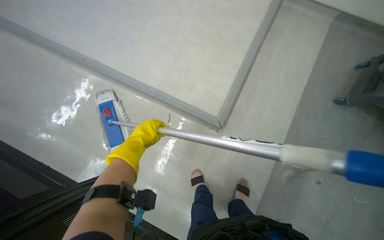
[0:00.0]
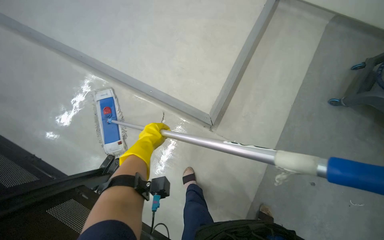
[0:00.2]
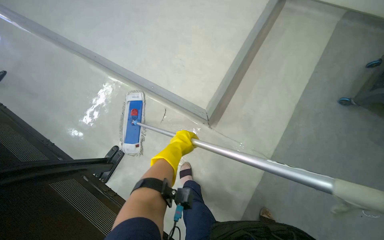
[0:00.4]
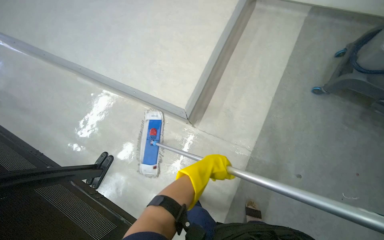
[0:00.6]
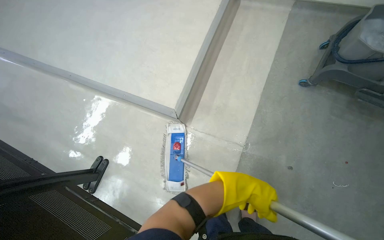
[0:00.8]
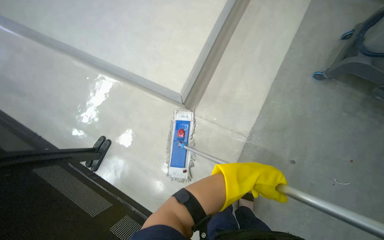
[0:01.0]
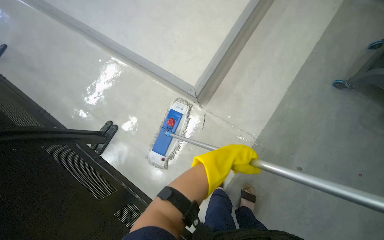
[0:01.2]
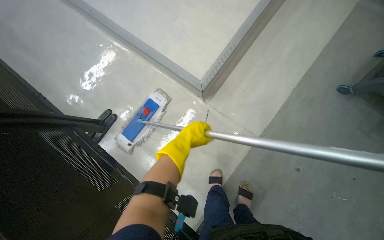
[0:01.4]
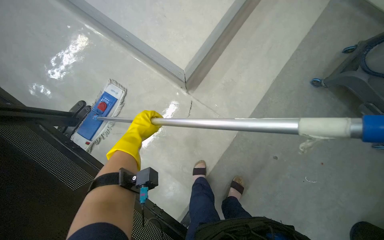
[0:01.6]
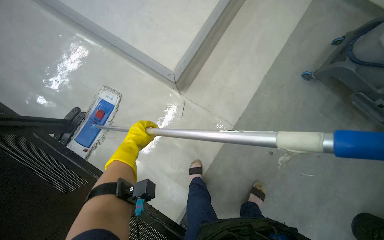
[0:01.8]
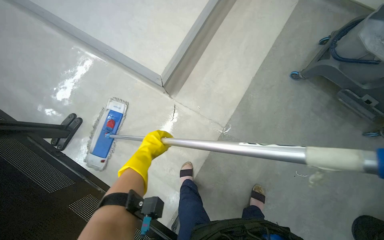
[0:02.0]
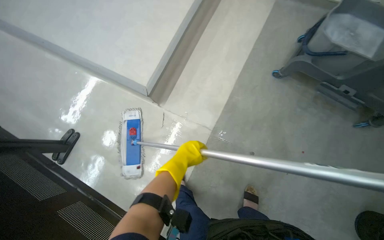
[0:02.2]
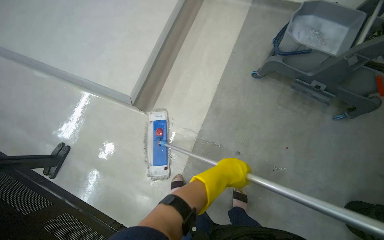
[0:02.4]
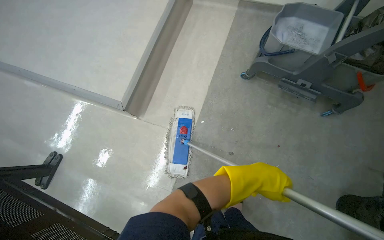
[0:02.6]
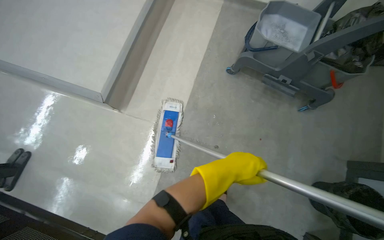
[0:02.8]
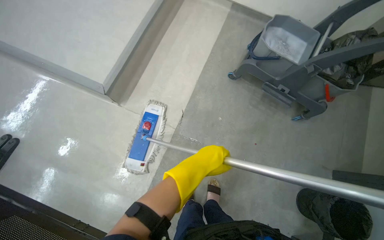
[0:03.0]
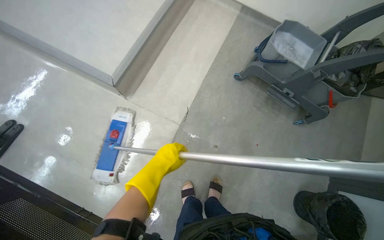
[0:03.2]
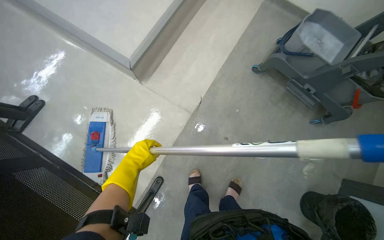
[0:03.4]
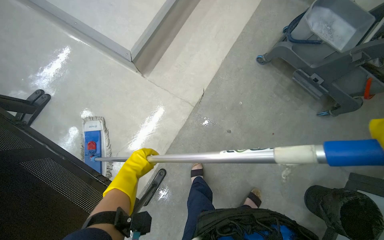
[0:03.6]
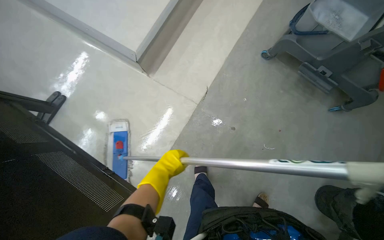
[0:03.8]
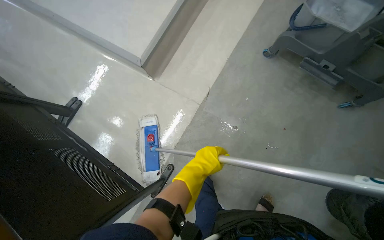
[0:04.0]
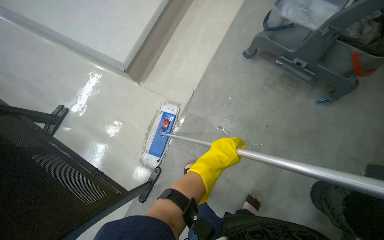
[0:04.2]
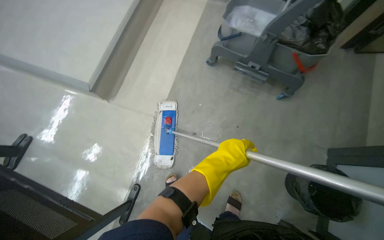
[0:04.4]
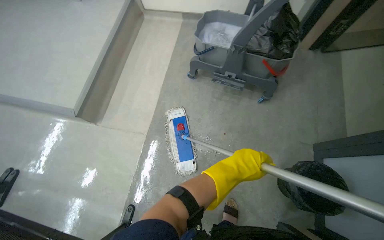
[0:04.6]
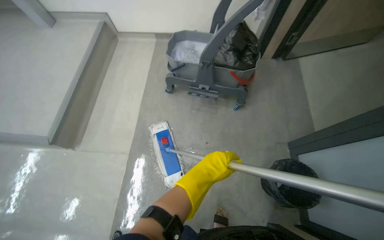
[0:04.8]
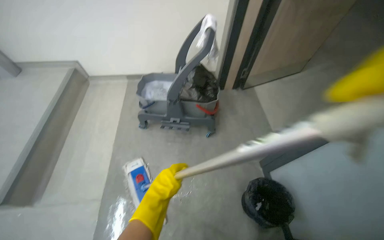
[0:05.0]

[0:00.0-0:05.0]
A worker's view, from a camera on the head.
Job: mopping floor.
The whole recording: Mopping light-colored floor. The worker mops the light-colored floor with a flat mop.
0:00.0 to 0:01.6: The left hand goes to the right and returns, some 70 cm each way.
0:01.6 to 0:03.4: The left hand moves down the picture, some 15 cm, and travels to the right and back again, some 80 cm each way.
0:03.4 to 0:05.0: The wearer moves about 60 cm. The view tilts roughly 25 degrees upward. The scene rotates counterclockwise by approximately 35 degrees.

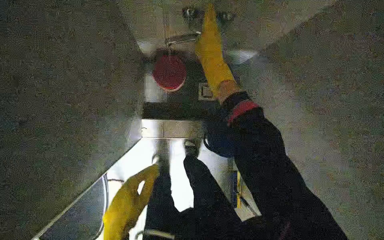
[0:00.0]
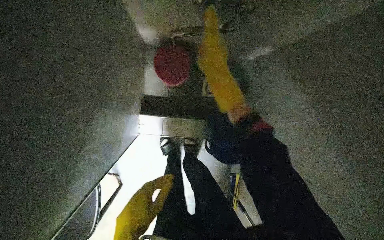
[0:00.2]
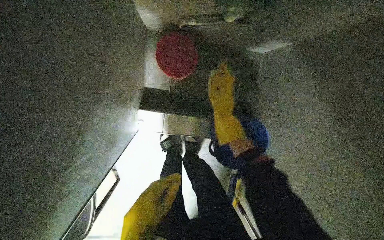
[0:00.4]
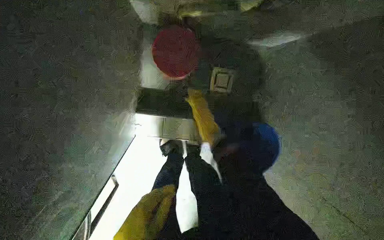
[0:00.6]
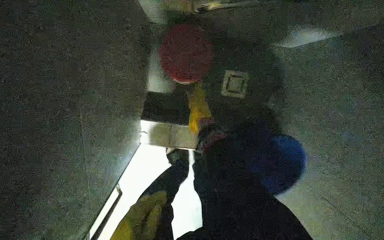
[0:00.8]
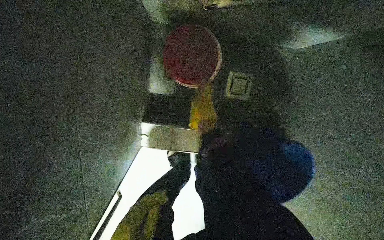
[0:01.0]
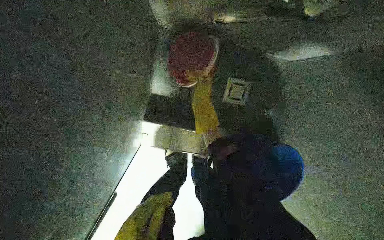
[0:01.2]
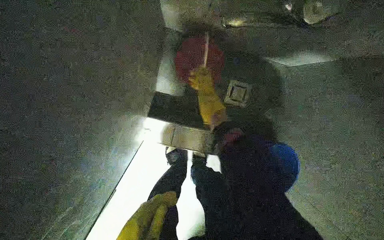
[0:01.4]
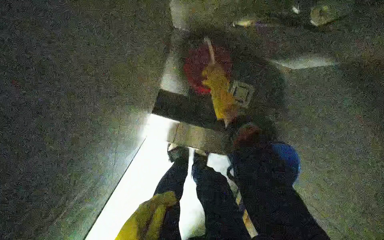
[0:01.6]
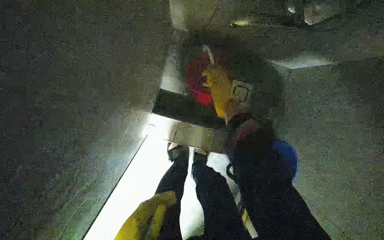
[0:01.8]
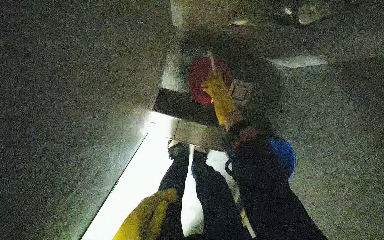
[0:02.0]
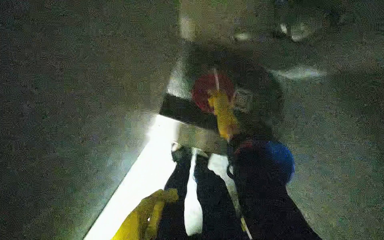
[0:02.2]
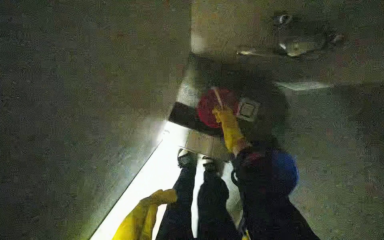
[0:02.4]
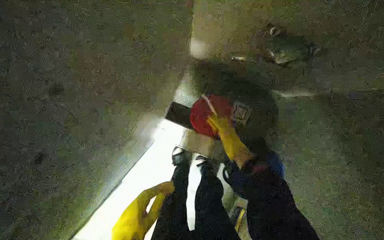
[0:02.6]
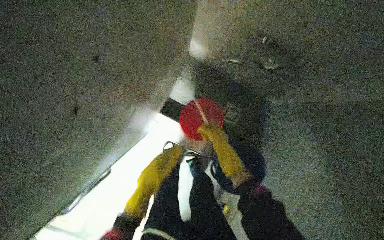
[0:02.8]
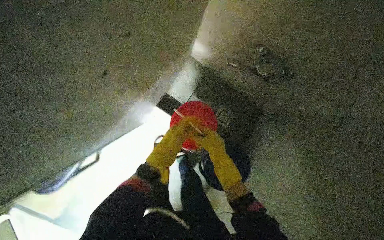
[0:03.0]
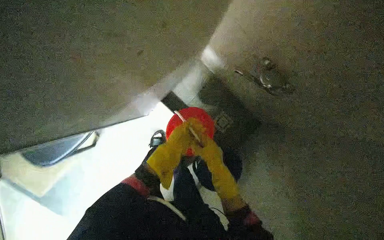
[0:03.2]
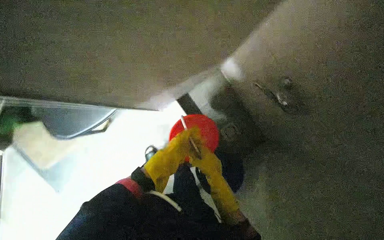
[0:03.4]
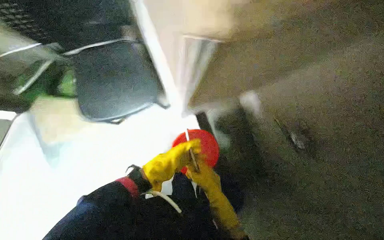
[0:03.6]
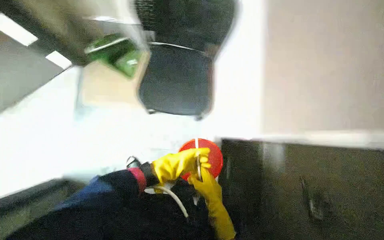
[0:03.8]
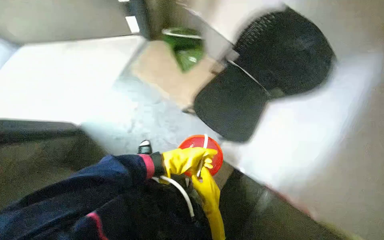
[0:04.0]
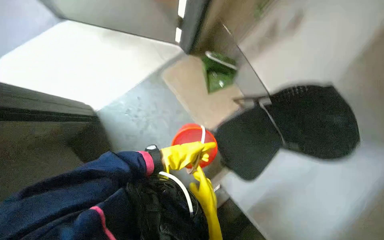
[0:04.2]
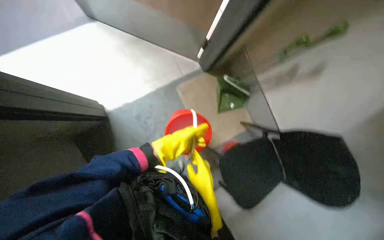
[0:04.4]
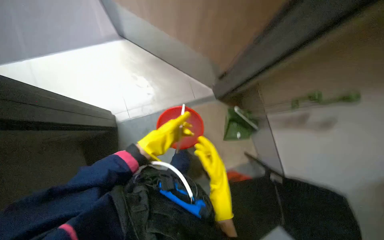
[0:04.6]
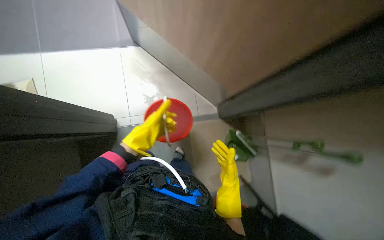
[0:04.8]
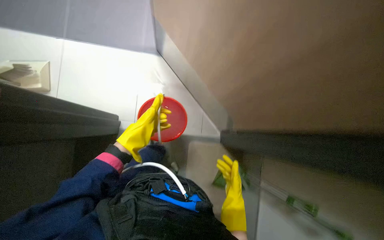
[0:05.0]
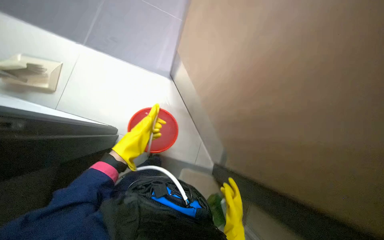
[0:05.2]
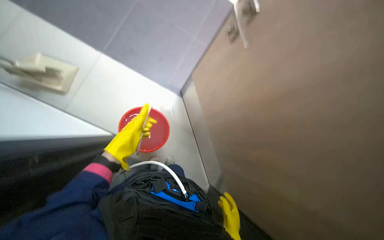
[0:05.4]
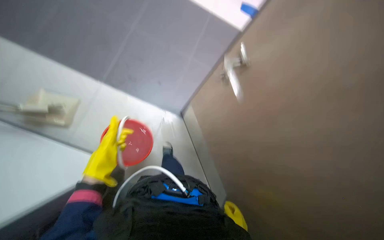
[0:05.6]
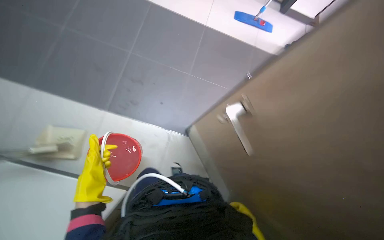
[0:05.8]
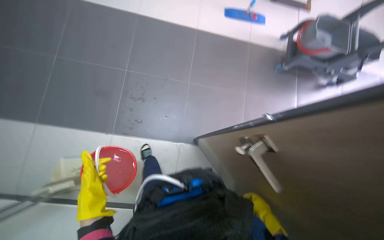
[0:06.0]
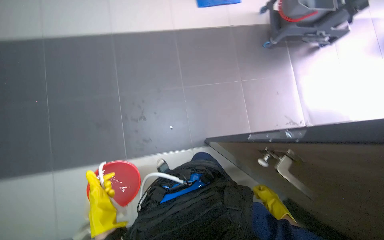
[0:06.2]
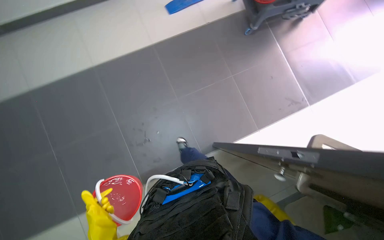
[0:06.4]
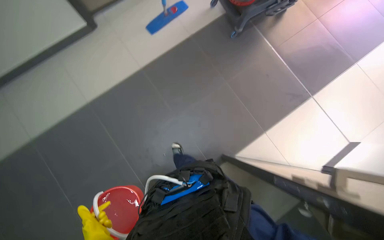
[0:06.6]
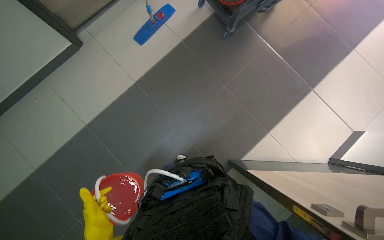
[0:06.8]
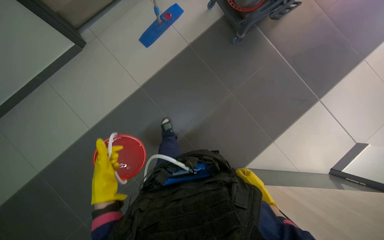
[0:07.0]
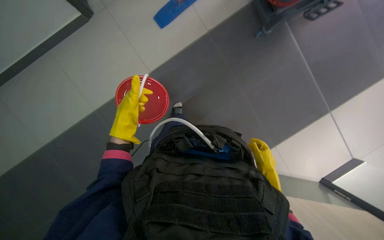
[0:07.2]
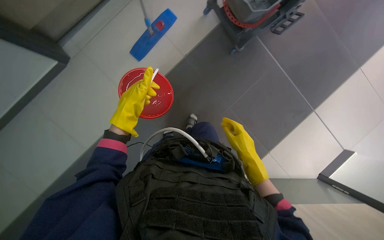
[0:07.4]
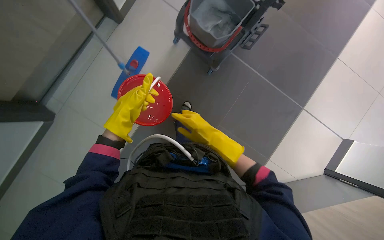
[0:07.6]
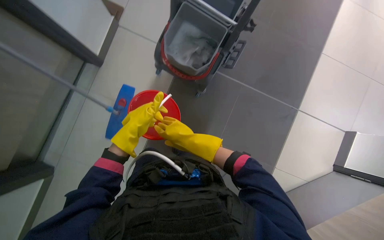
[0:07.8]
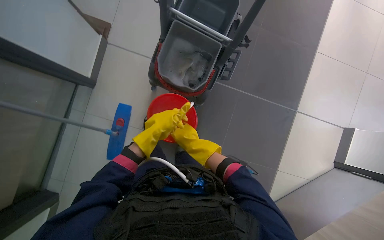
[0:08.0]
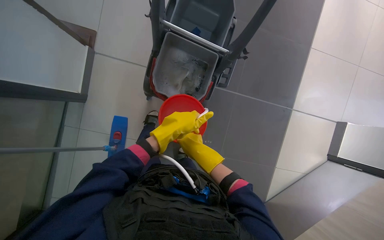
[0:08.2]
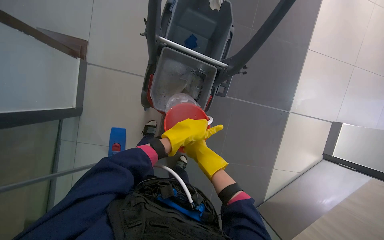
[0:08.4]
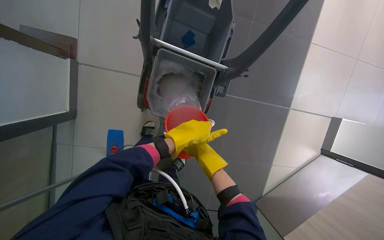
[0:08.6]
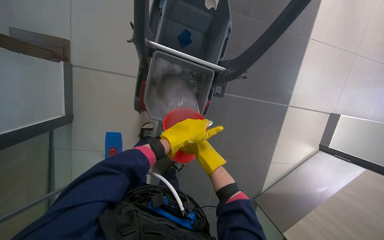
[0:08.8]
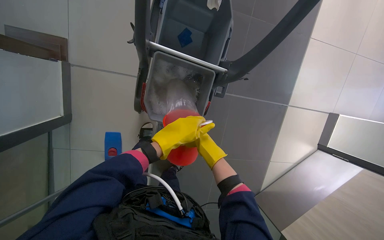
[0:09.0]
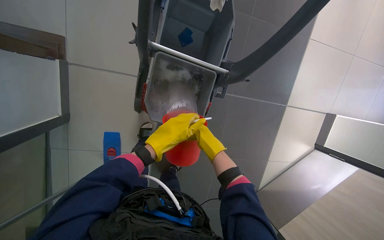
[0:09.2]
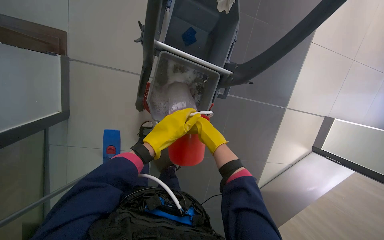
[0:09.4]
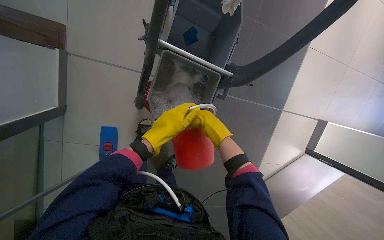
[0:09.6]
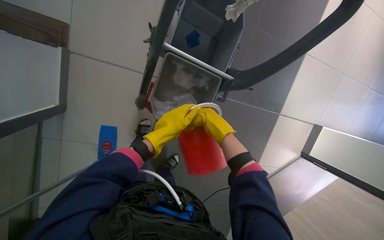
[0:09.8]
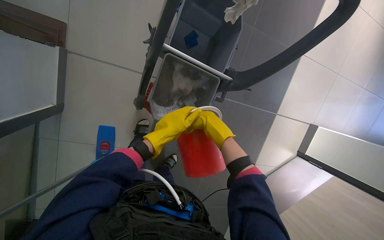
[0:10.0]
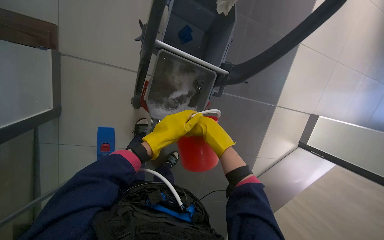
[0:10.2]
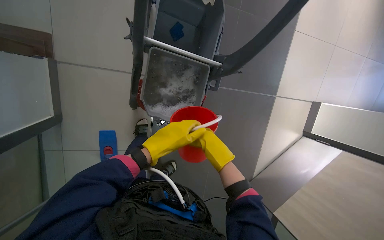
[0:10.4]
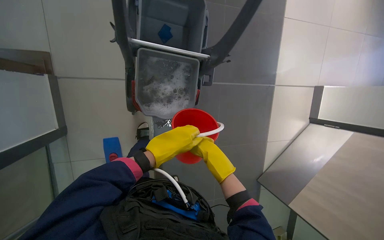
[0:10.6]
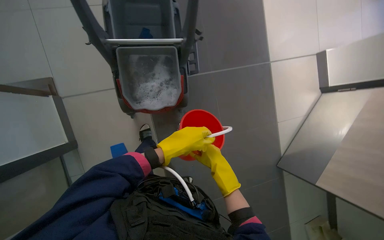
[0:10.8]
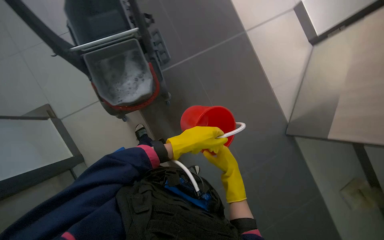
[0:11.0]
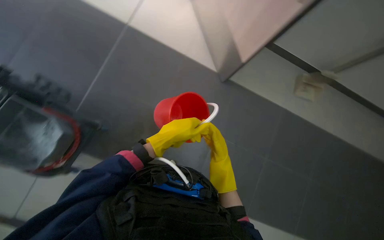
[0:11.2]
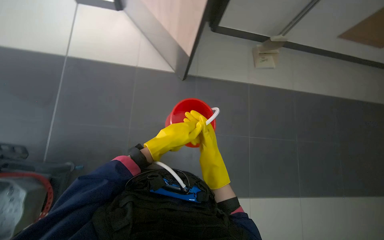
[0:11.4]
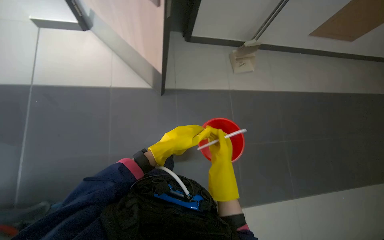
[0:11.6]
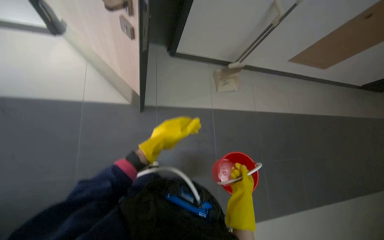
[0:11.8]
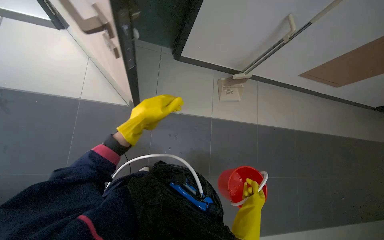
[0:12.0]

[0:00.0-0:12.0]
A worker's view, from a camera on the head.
Job: preparing cleaning supplies.
The whole recording: Carrying and pouring water into cleaning cart. The worker carries a red bucket and pours water into the cleaning cart's bucket.
0:01.6 to 0:03.0: The right hand travels nearer to the camera and down the picture by about 50 cm.
0:03.0 to 0:04.4: The scene turns about 60 degrees clockwise in the picture.
0:04.4 to 0:06.0: The view tilts approximately 20 degrees upward.
0:06.0 to 0:07.6: The head travels some 80 cm. The scene turns about 60 degrees counterclockwise in the picture.
0:07.6 to 0:09.0: The head travels about 60 cm. Everything in view rotates roughly 30 degrees counterclockwise.
0:10.4 to 0:12.0: The scene turns about 35 degrees counterclockwise in the picture.

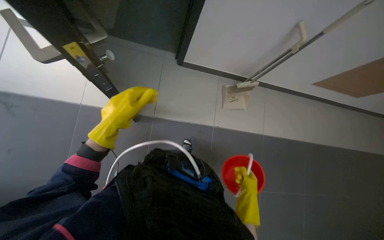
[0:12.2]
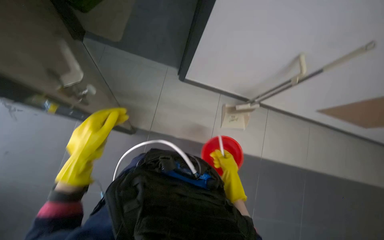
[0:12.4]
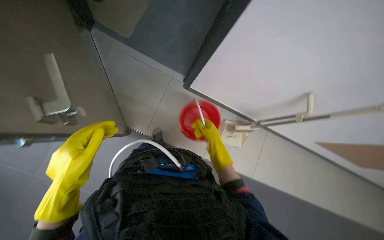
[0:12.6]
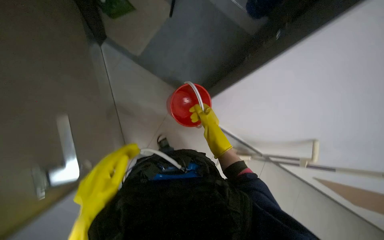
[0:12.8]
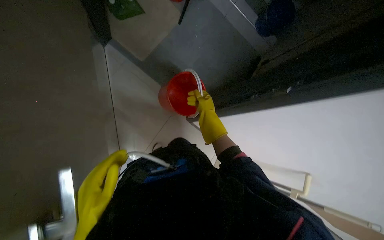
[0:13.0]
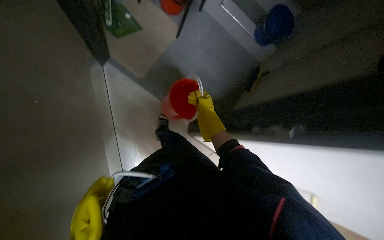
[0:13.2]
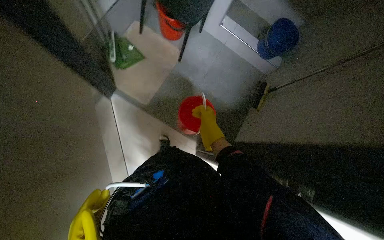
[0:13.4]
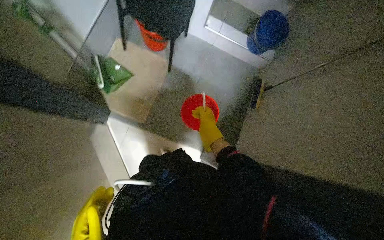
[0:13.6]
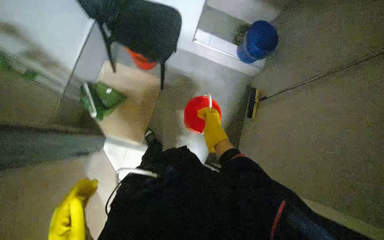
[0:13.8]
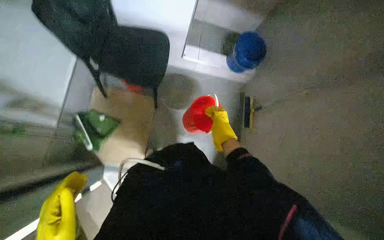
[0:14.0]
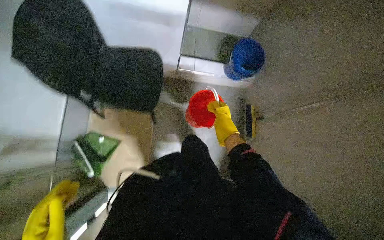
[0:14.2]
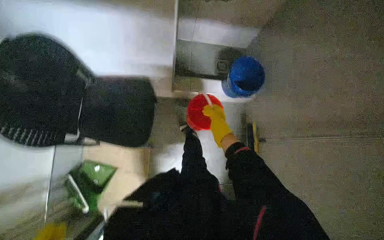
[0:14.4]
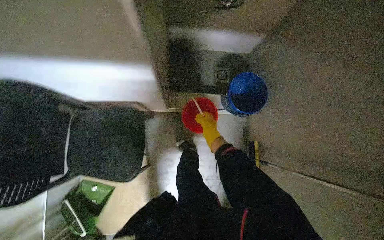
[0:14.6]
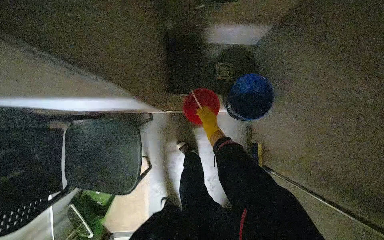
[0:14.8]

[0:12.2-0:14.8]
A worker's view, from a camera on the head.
Job: preparing cleaning supplies.
The whole recording: Carrying and pouring water into cleaning cart. The worker carries a red bucket and pours water into the cleaning cart's bucket.
0:12.2 to 0:13.4: The camera is carried approximately 50 cm. The view tips upward by roughly 15 degrees.
0:13.4 to 0:14.8: The wearer moves approximately 1 m. The view tips downward by approximately 15 degrees. Everything in view rotates roughly 30 degrees counterclockwise.
